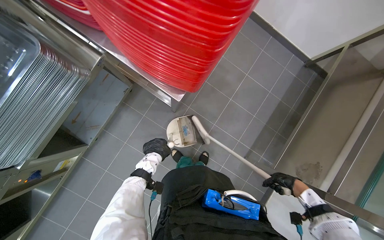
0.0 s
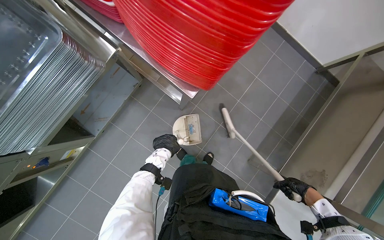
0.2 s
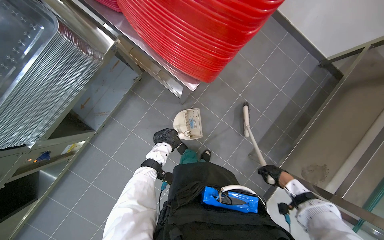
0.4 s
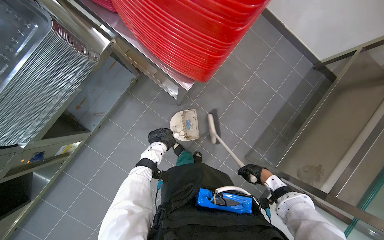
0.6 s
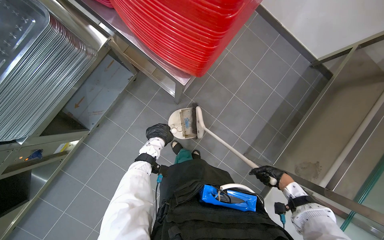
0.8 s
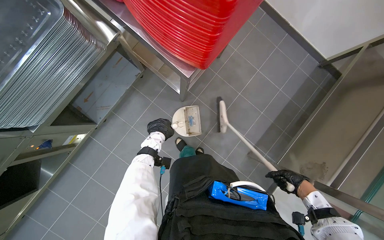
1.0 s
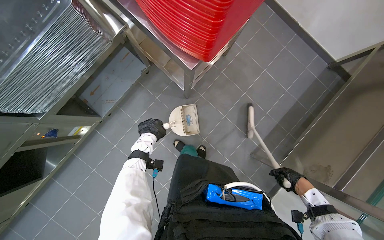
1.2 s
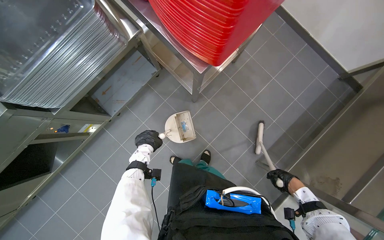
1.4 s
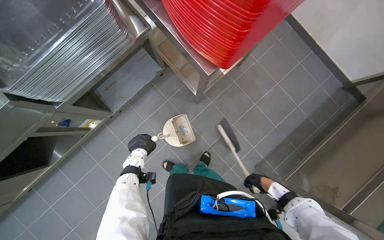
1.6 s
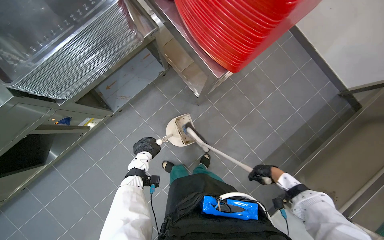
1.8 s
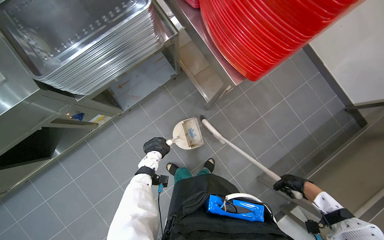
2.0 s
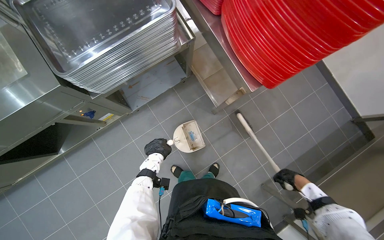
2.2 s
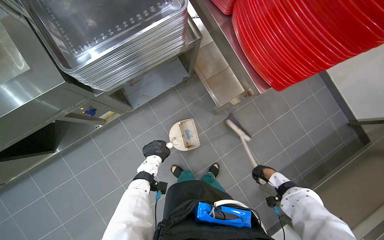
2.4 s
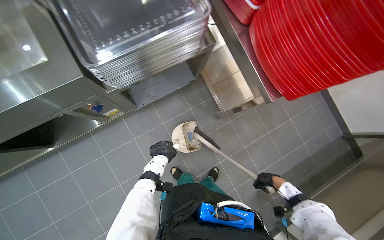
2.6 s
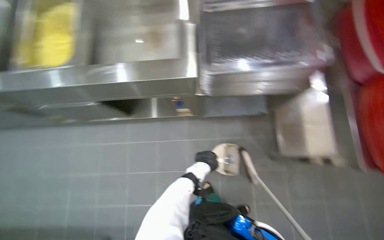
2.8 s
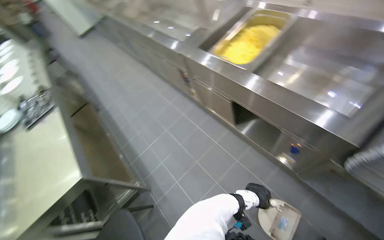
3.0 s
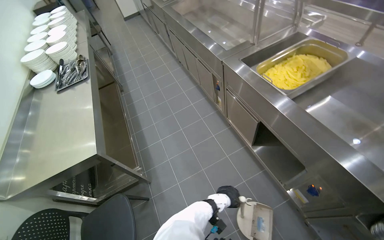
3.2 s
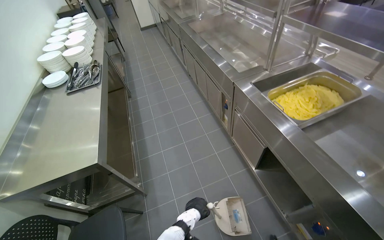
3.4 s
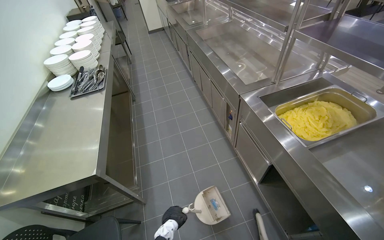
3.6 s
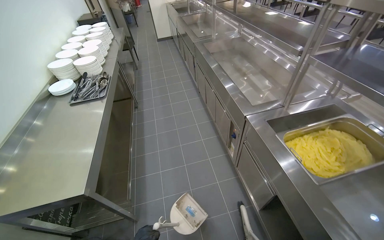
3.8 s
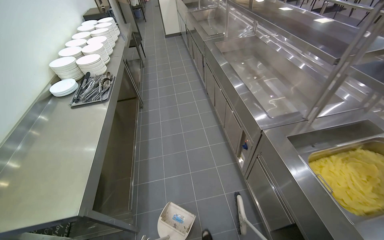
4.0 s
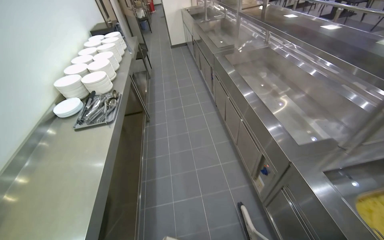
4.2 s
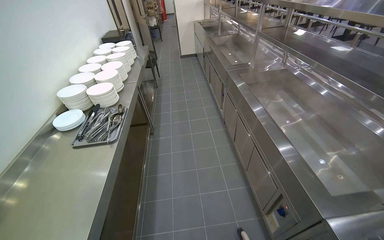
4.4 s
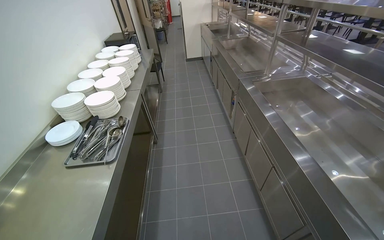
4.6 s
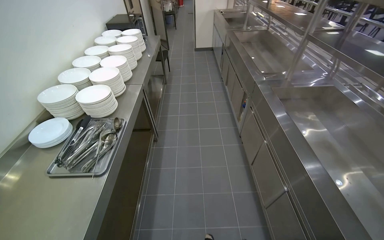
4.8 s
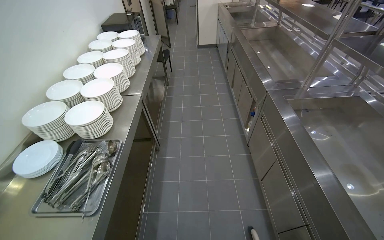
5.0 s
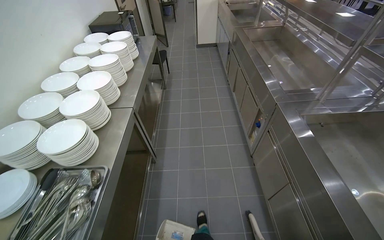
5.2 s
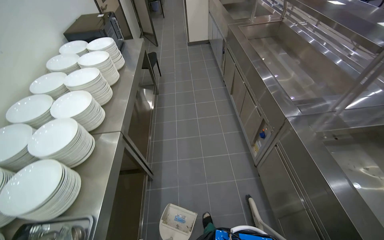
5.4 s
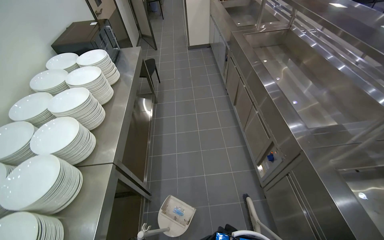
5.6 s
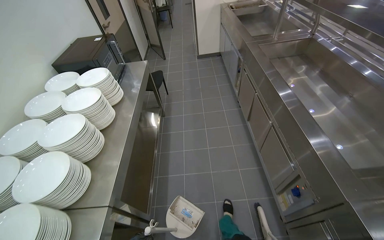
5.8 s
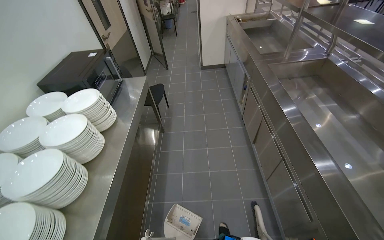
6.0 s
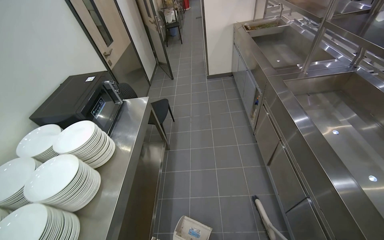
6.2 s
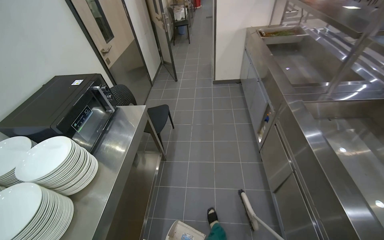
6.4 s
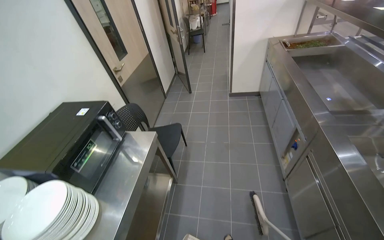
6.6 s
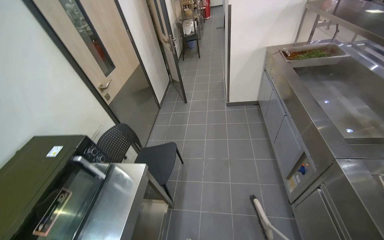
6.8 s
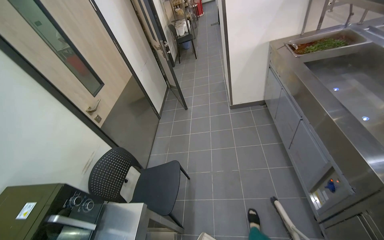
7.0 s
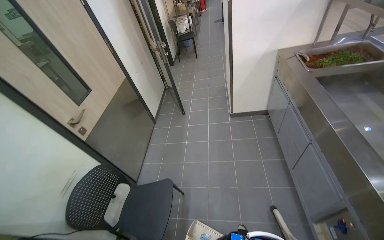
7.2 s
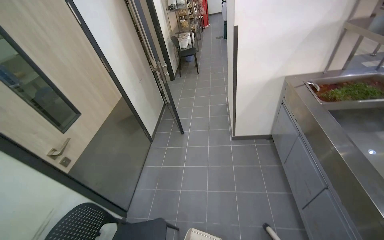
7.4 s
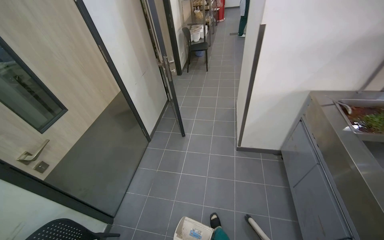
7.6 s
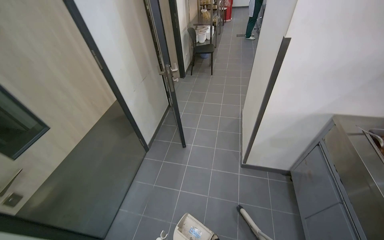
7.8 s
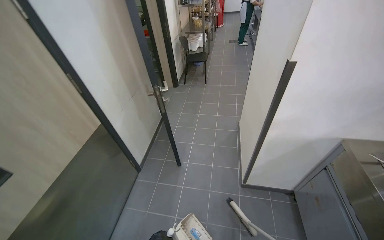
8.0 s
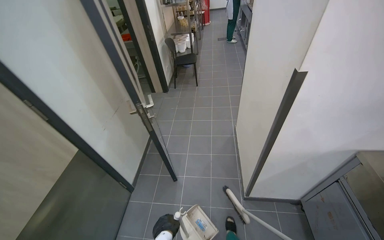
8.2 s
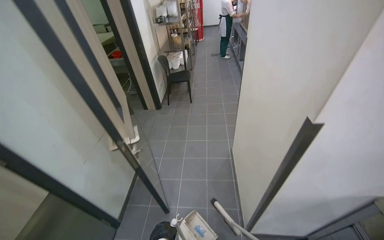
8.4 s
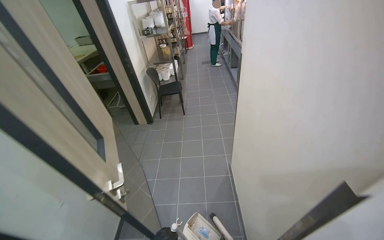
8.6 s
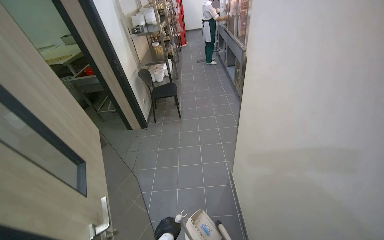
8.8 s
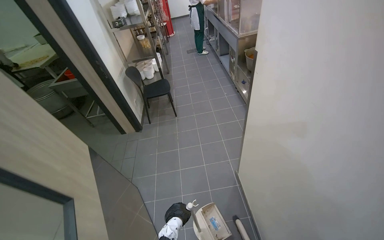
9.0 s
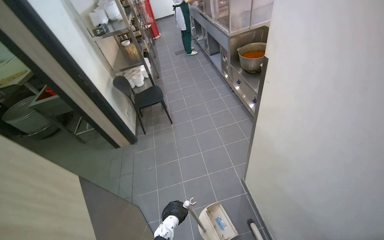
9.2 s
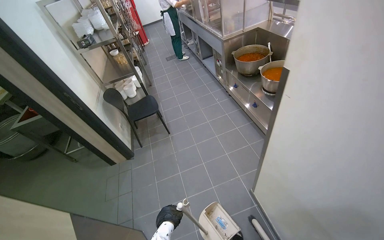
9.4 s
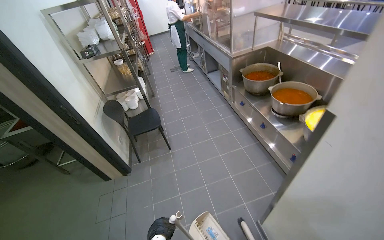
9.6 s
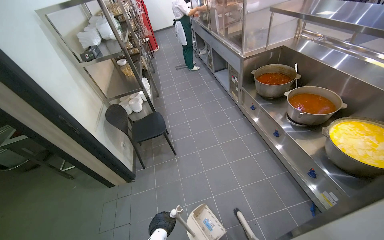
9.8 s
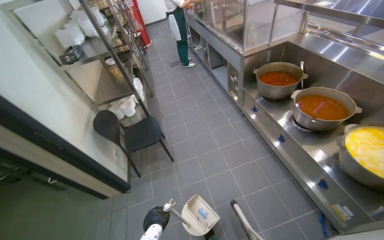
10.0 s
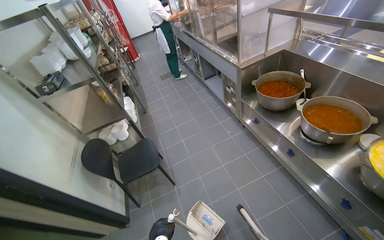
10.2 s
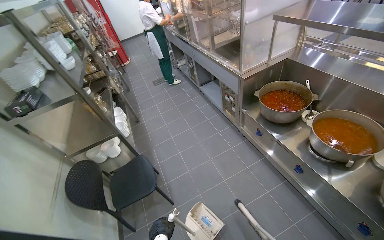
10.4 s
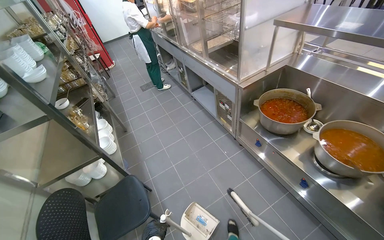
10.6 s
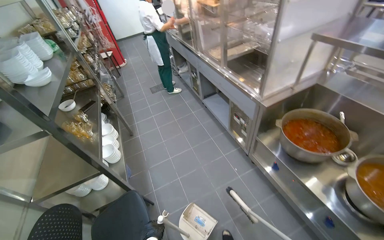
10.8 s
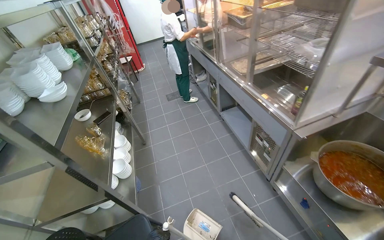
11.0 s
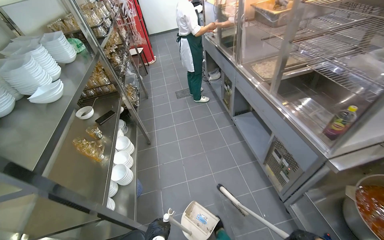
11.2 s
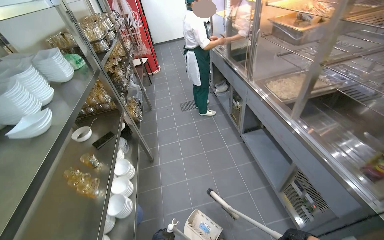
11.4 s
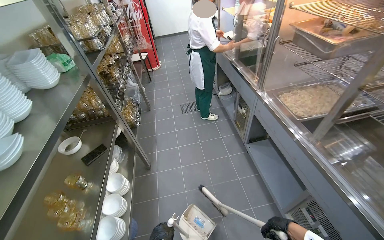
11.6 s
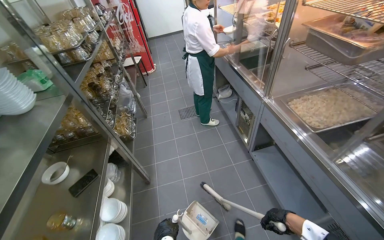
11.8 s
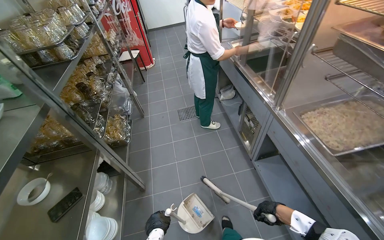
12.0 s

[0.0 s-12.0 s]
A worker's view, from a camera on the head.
Job: sweeping floor.
The whole recording: Sweeping kitchen floor. The worker sweeps the kitchen floor with a broom and dustpan, moving chairs to clean underneath them.
0.0 to 1.6 s: The left hand shifts about 10 cm to the left. Meanwhile the right hand goes left and right, about 15 cm each way, reversing 2 times.
1.6 to 3.0 s: The wearer looks approximately 40 degrees further to the left.
3.0 to 4.4 s: The camera travels about 80 cm. The wearer looks about 35 degrees further to the left.
4.4 to 6.0 s: The camera travels roughly 1.5 m.
6.0 to 7.6 s: The wearer moves some 2 m.
7.6 to 9.0 s: The head travels about 1.5 m. The wearer's head swings roughly 20 degrees to the right.
9.0 to 10.4 s: The camera is carried approximately 1 m.
10.4 to 12.0 s: The camera travels roughly 1.5 m.

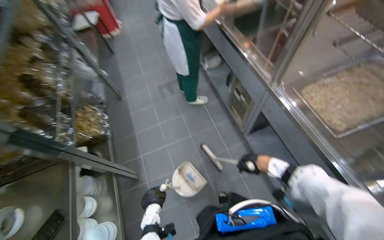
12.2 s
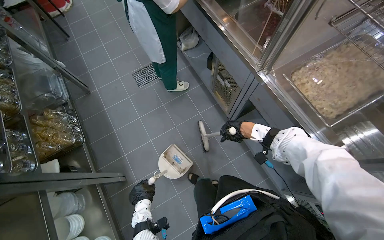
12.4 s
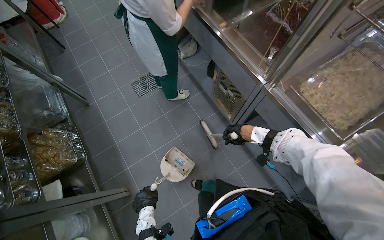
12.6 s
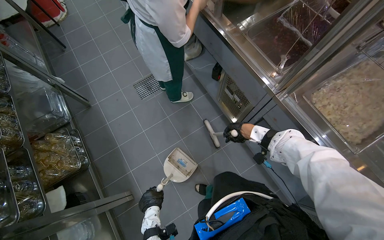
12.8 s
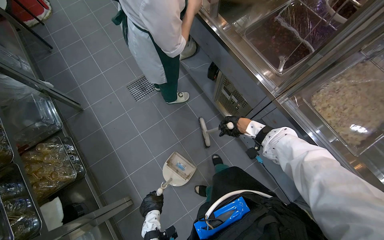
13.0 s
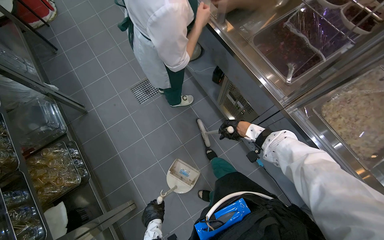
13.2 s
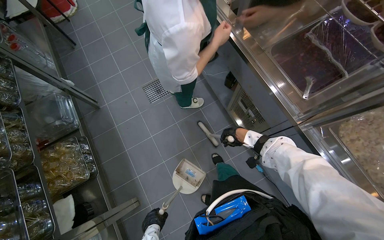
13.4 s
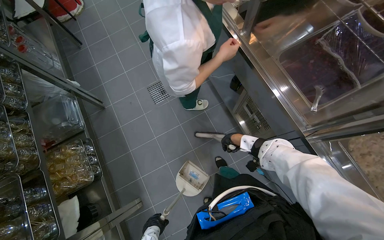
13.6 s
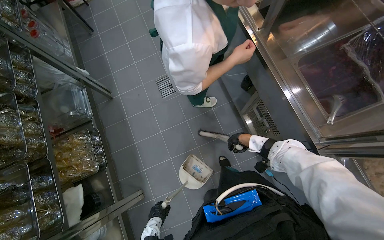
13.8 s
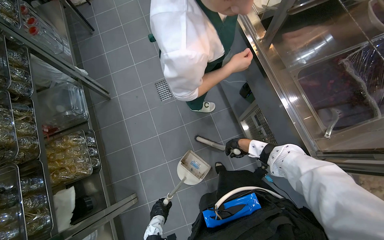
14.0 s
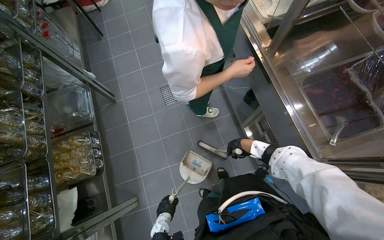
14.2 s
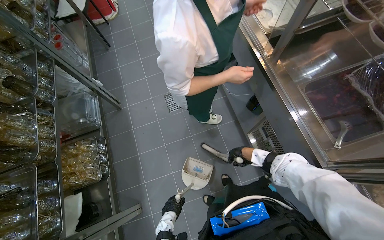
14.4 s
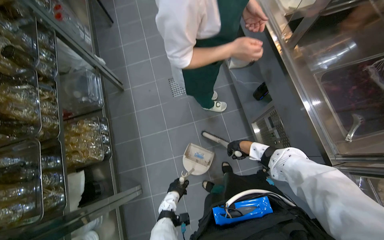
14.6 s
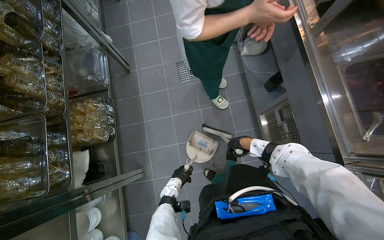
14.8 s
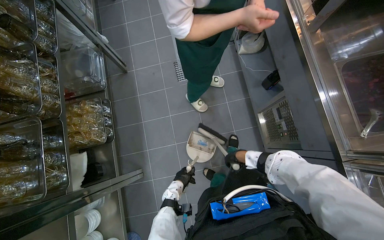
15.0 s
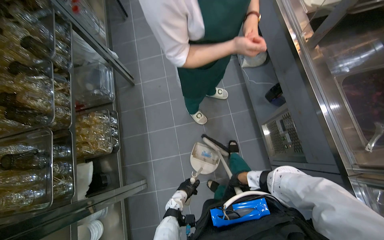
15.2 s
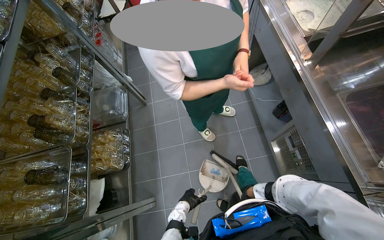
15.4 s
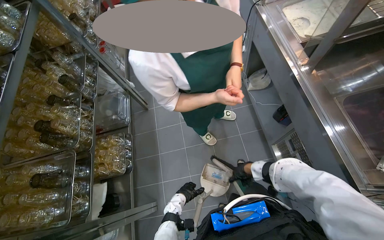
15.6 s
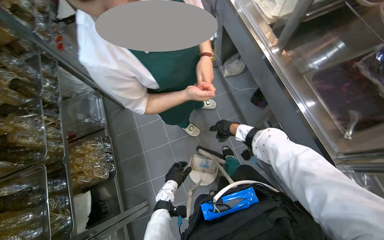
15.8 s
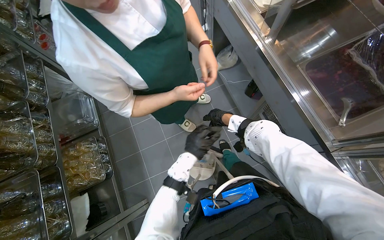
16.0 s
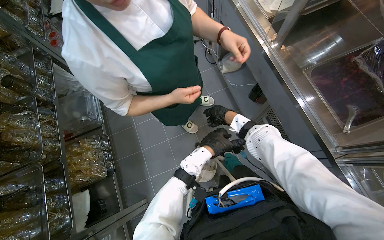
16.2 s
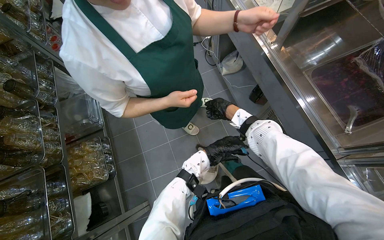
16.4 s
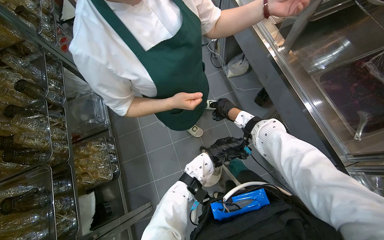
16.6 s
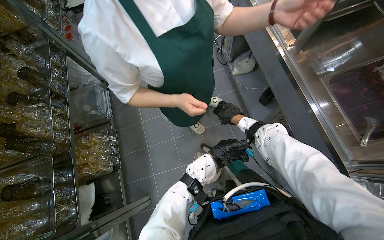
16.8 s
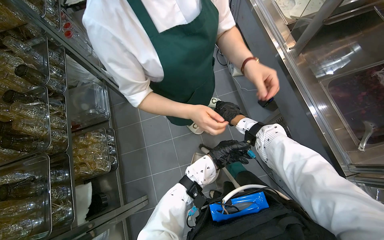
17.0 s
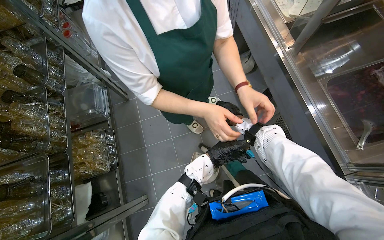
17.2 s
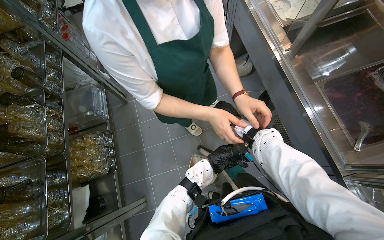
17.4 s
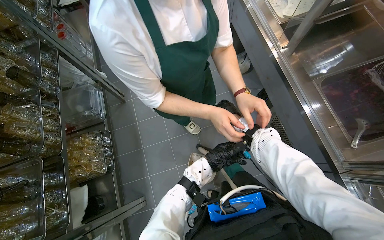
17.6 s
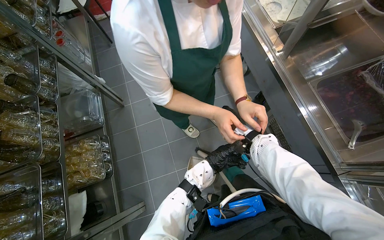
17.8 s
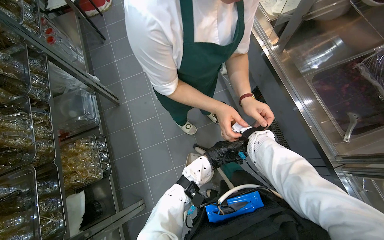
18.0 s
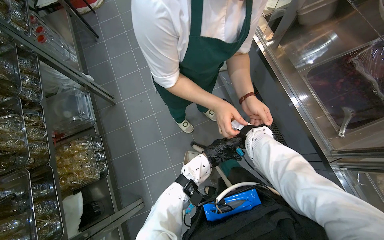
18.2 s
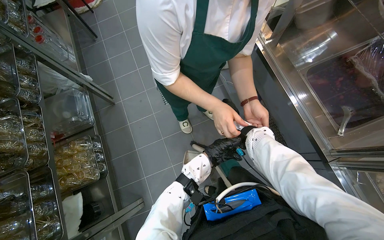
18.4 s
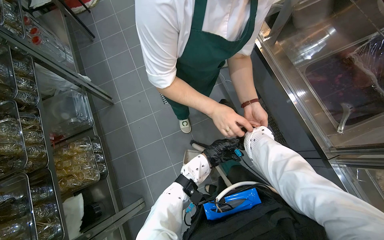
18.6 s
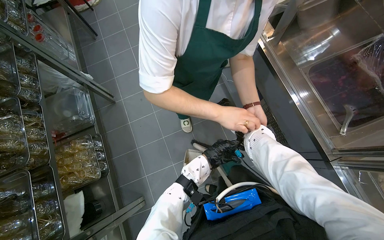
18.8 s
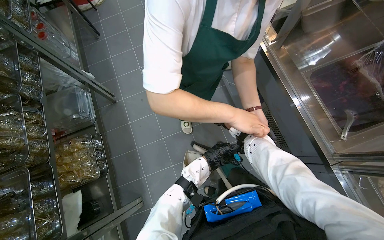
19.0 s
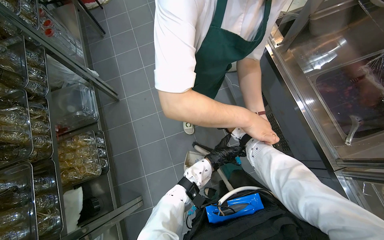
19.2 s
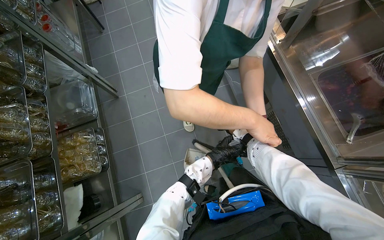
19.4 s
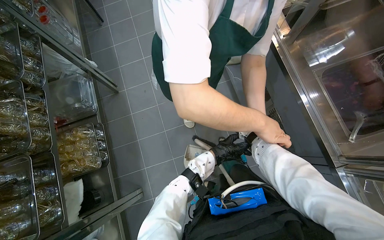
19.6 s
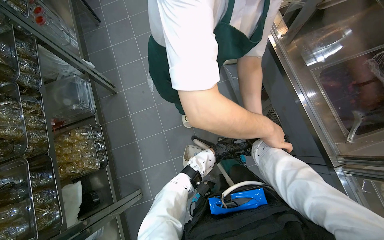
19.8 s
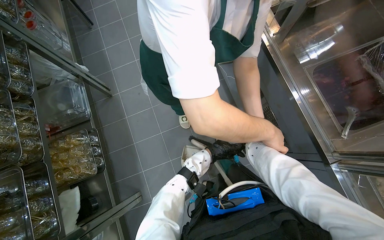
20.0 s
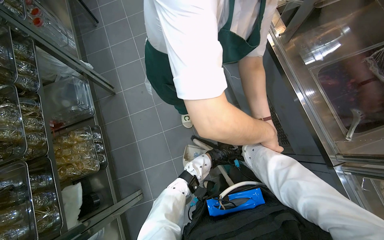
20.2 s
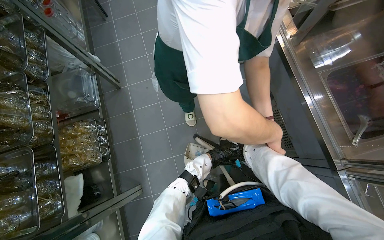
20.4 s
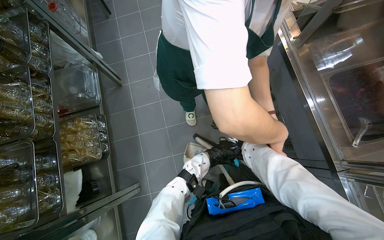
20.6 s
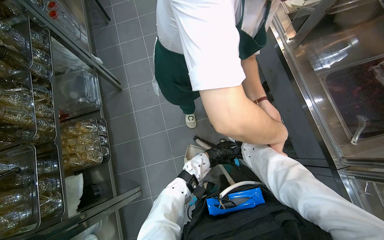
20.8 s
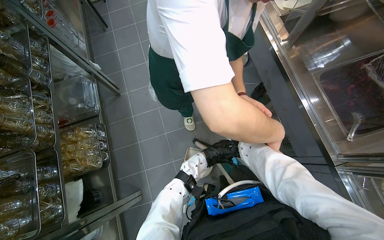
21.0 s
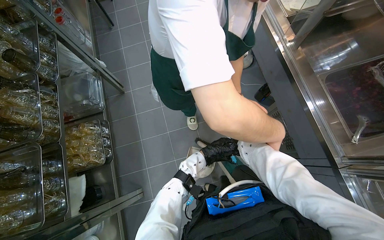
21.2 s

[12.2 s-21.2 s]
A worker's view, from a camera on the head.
Job: sweeping floor.
The whole recording: Sweeping kitchen floor. The worker sweeps the kitchen floor with a broom and dustpan, moving chairs to clean underneath them.
12.2 to 13.8 s: The camera is carried roughly 60 cm. The camera pitches downward, by about 15 degrees.
13.8 to 15.2 s: The left hand heads up the picture, covering some 10 cm; the right hand is displaced down the picture by roughly 10 cm.
15.2 to 16.6 s: The right hand goes roughly 30 cm up the picture.
